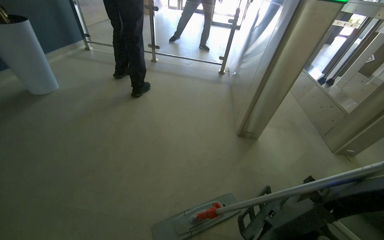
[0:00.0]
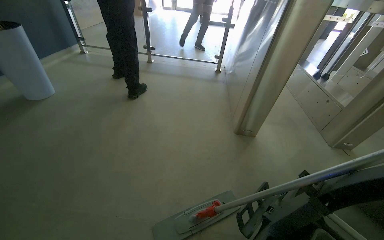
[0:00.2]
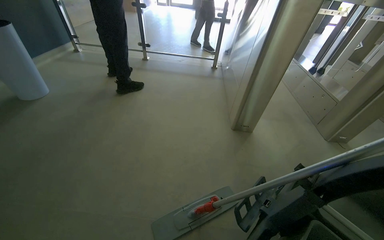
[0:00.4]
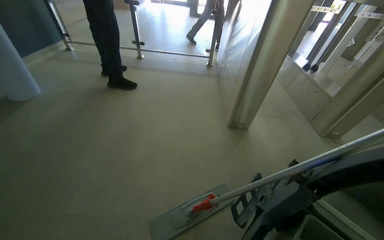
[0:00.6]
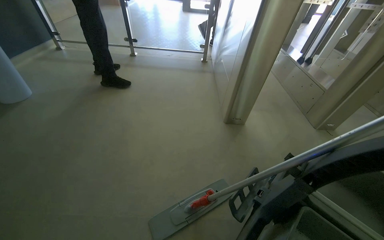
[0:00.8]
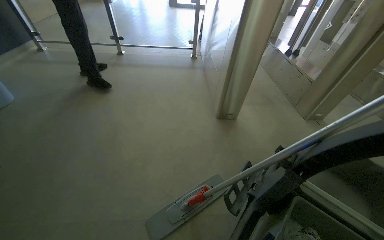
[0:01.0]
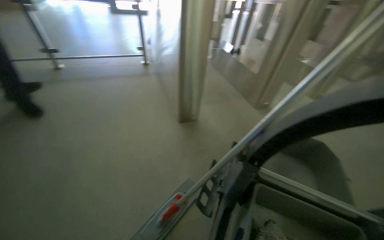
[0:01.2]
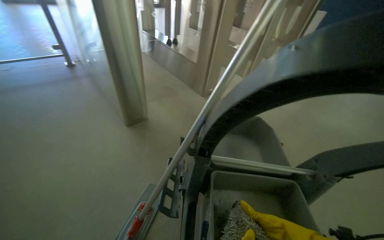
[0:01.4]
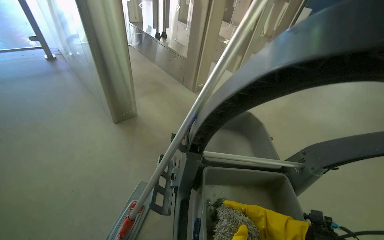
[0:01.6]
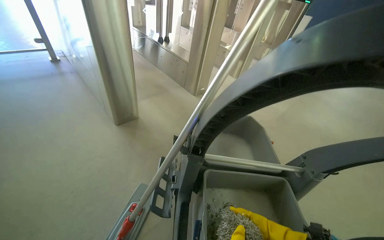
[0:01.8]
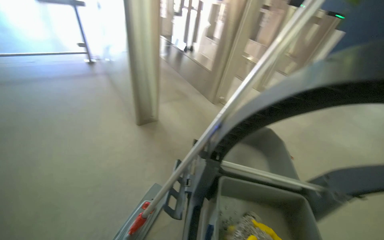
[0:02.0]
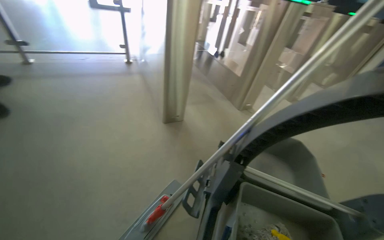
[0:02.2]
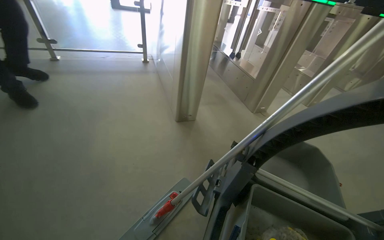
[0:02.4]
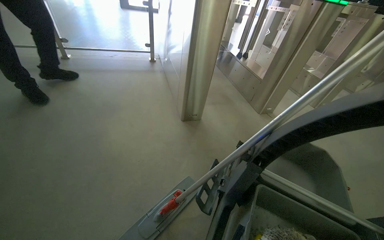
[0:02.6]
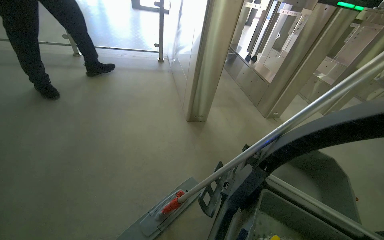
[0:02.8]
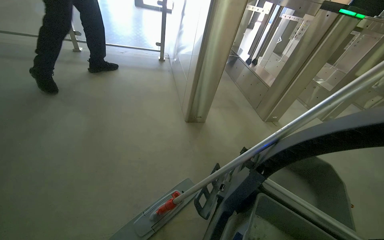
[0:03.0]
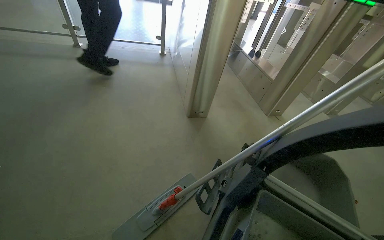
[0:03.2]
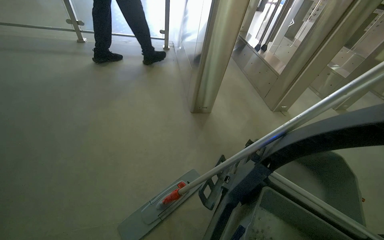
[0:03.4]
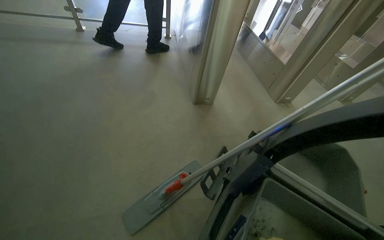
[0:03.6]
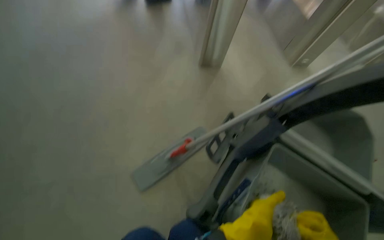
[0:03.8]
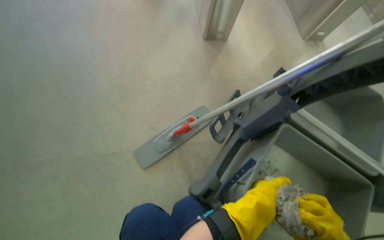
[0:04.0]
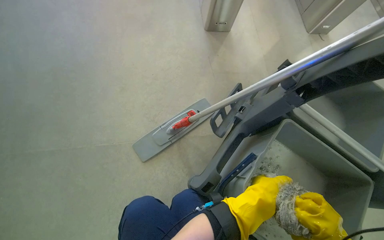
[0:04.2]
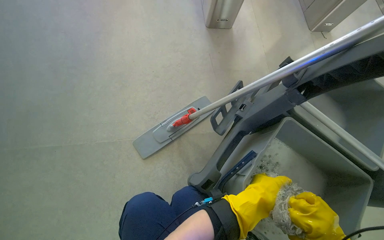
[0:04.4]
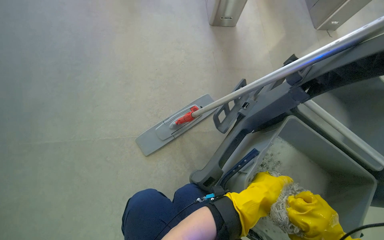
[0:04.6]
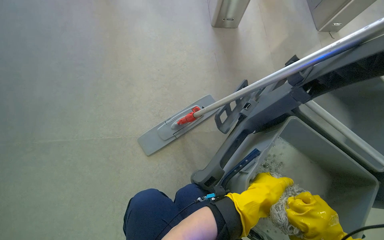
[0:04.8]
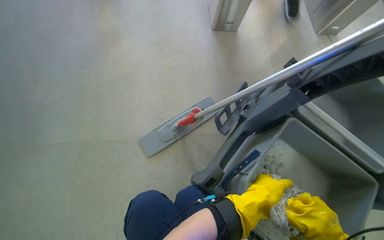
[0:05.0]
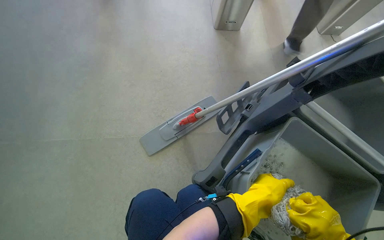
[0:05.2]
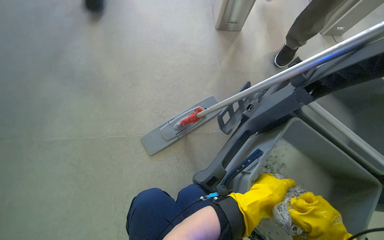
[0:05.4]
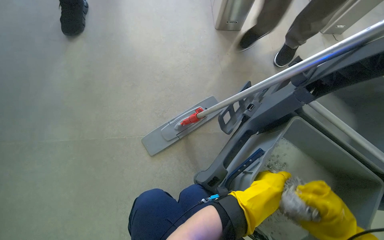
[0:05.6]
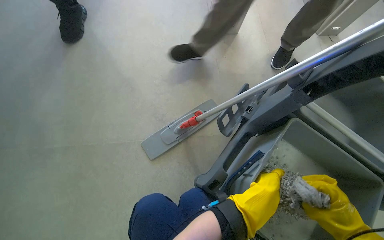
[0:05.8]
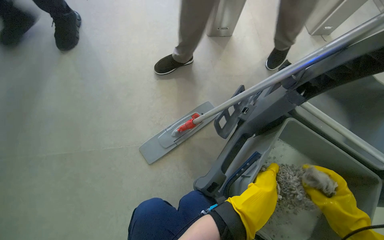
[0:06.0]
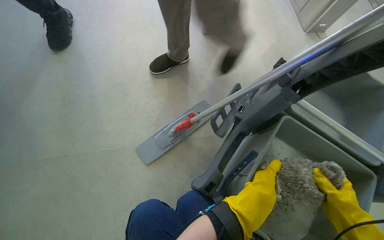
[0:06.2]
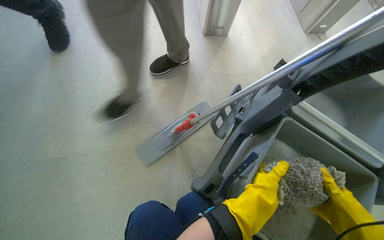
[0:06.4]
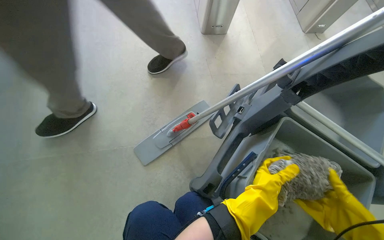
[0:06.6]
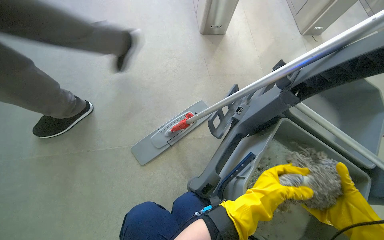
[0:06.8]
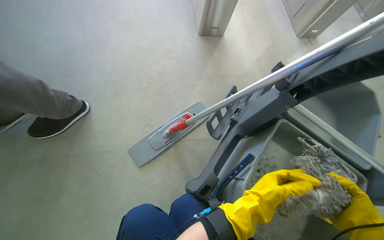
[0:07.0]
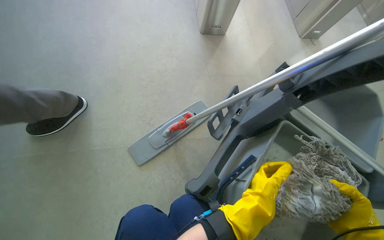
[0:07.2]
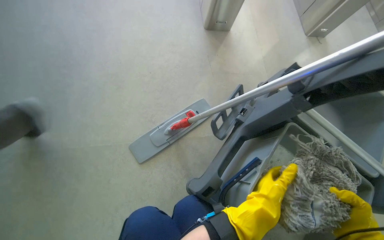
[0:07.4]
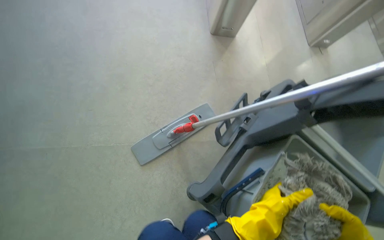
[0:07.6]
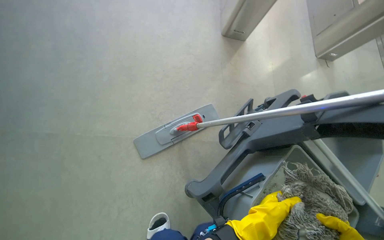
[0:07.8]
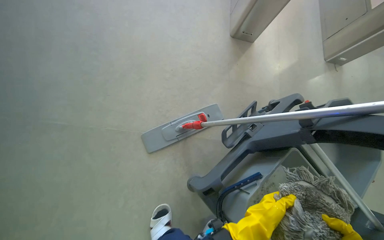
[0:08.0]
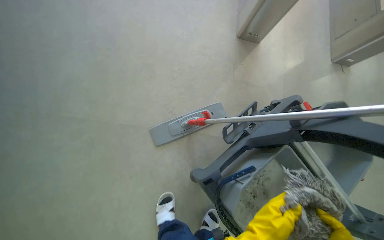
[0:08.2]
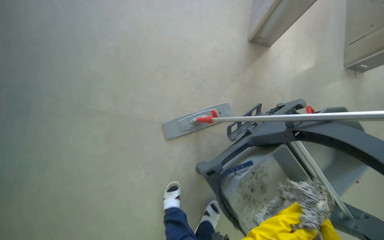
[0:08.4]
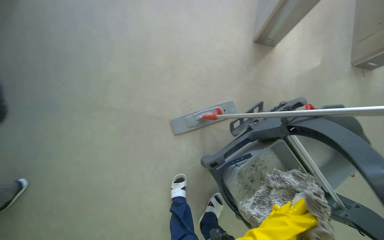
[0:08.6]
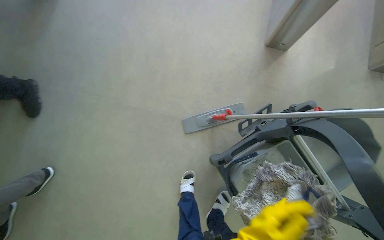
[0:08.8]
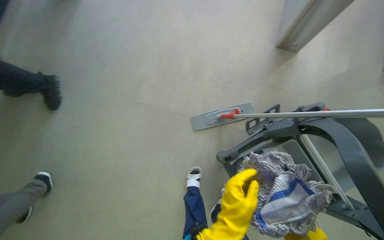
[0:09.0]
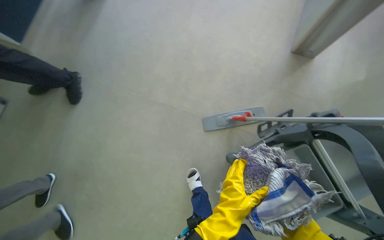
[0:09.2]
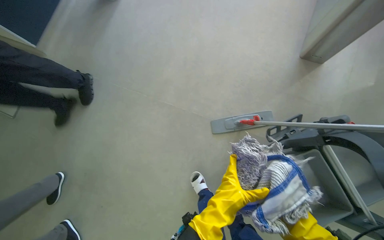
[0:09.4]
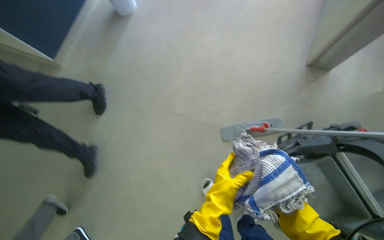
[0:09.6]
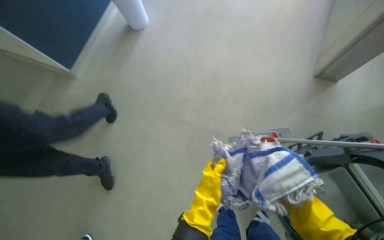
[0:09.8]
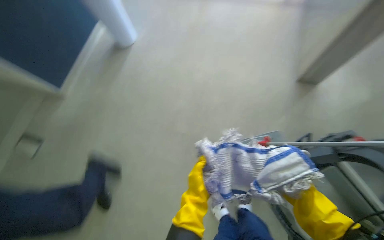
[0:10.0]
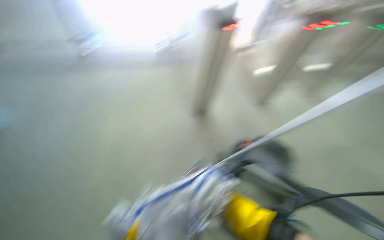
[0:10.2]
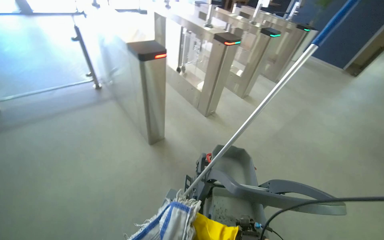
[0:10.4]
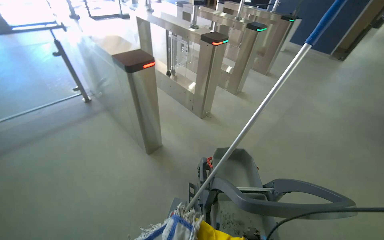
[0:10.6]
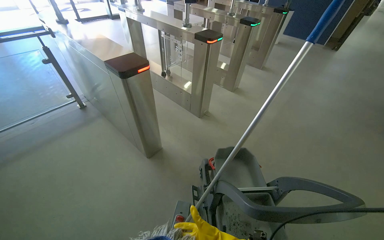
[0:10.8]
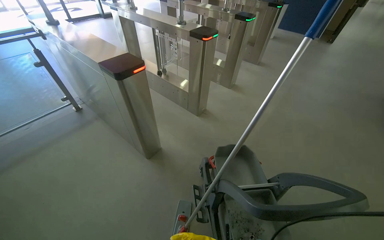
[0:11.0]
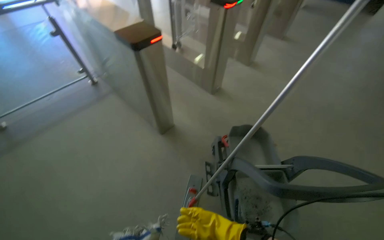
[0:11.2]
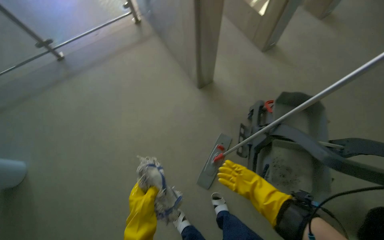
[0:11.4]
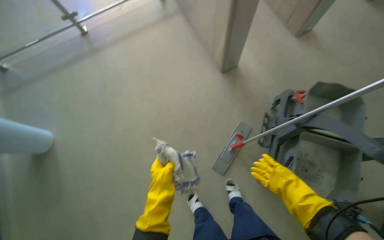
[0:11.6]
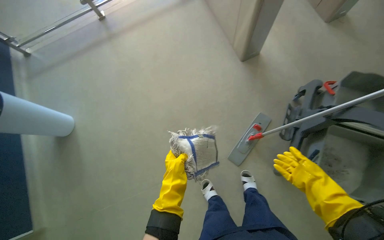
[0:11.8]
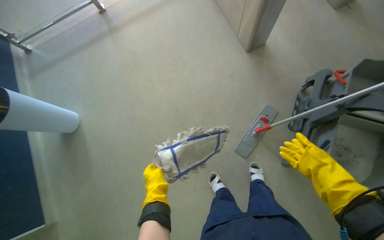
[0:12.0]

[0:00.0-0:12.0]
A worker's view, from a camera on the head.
Job: preparing cleaning supplies.
The whole recording: Preparing mop for cleaning. The worker wrings out and changes the mop head on the cleaning cart.
0:00.0 to 0:01.6: The wearer's head swings about 50 degrees to the right.
0:01.6 to 0:03.0: The head rotates roughly 30 degrees to the left.
0:03.0 to 0:04.4: The wearer looks about 30 degrees further downward.
0:07.6 to 0:09.0: The wearer looks approximately 25 degrees further to the left.
0:09.0 to 0:10.4: The view tilts some 25 degrees upward.

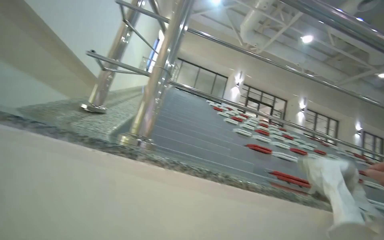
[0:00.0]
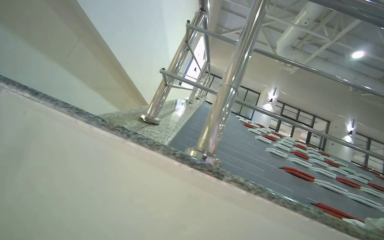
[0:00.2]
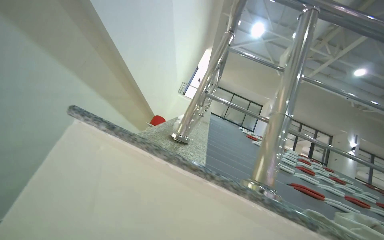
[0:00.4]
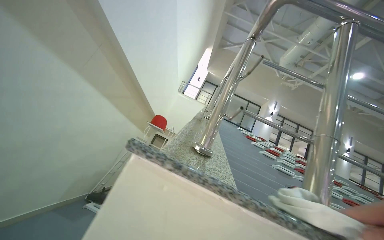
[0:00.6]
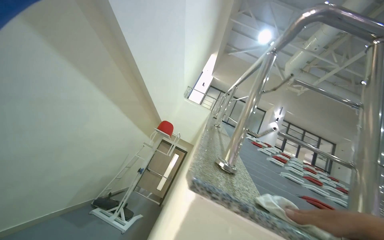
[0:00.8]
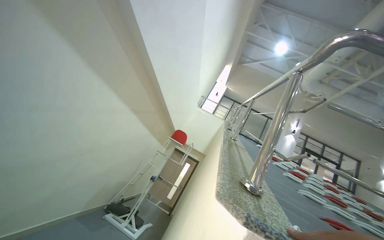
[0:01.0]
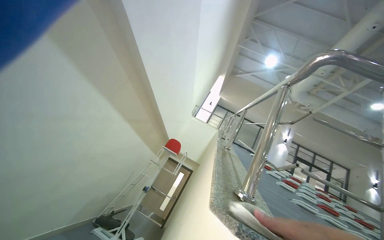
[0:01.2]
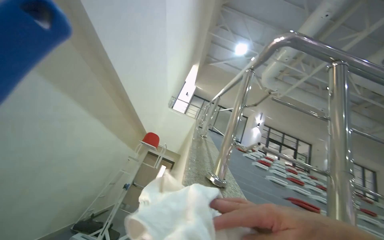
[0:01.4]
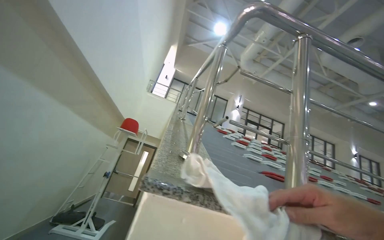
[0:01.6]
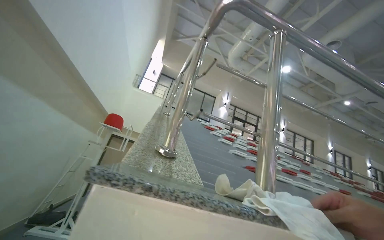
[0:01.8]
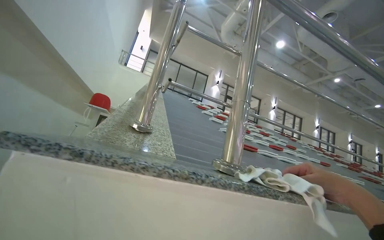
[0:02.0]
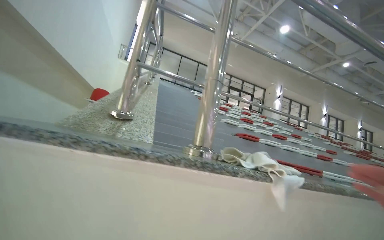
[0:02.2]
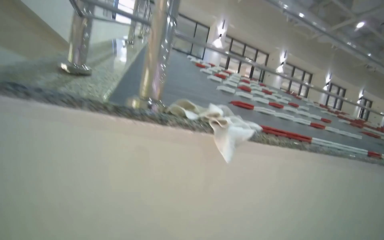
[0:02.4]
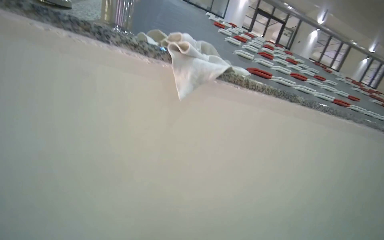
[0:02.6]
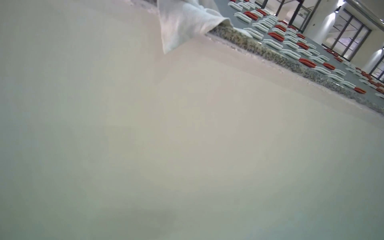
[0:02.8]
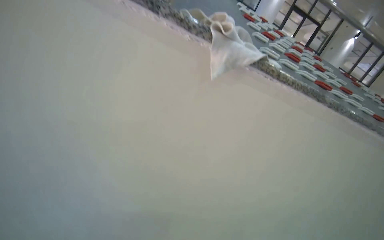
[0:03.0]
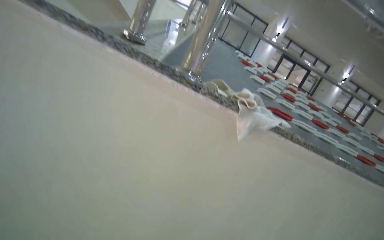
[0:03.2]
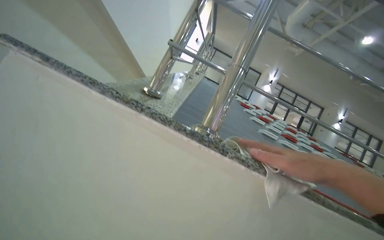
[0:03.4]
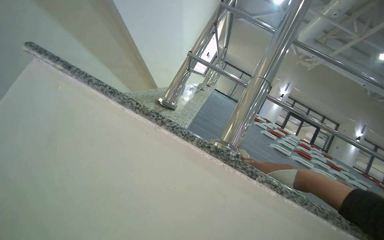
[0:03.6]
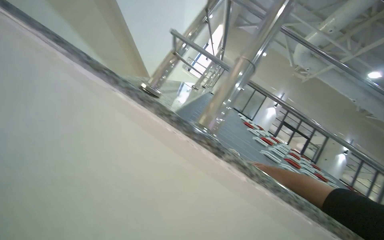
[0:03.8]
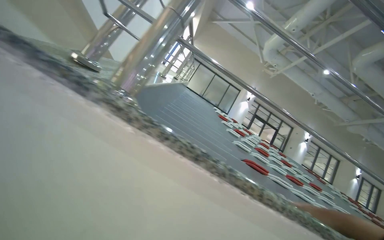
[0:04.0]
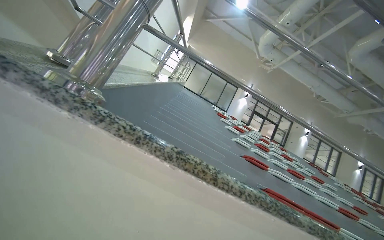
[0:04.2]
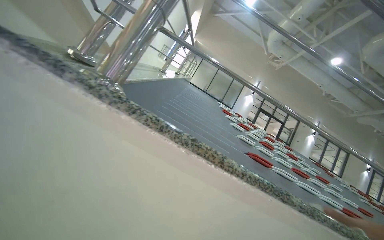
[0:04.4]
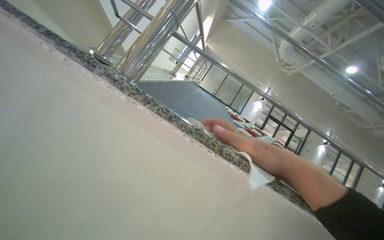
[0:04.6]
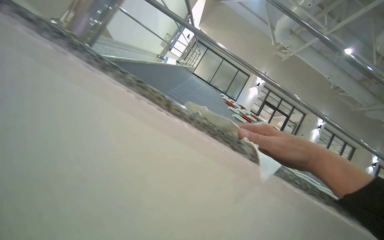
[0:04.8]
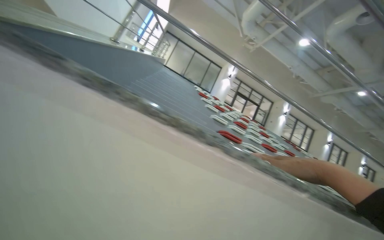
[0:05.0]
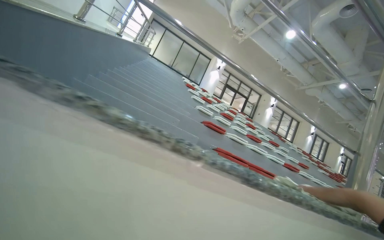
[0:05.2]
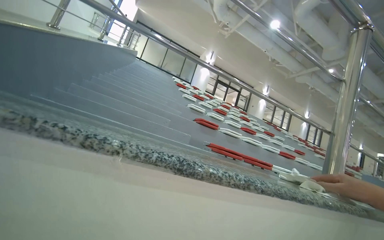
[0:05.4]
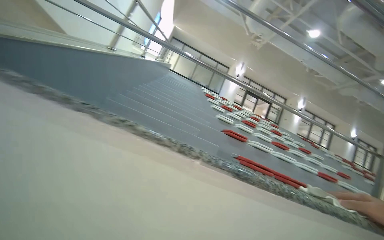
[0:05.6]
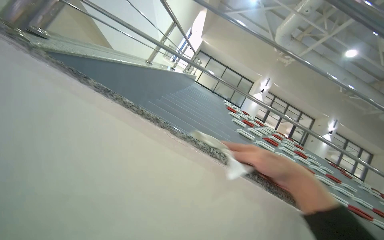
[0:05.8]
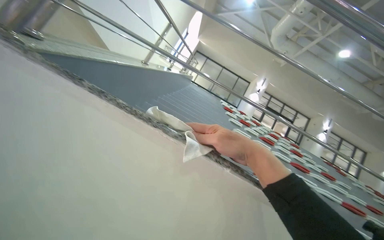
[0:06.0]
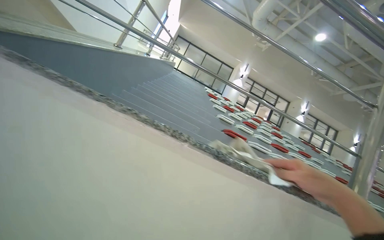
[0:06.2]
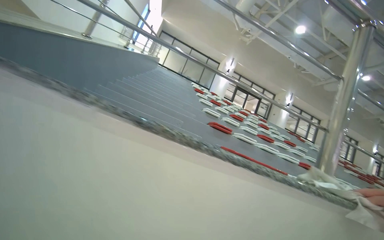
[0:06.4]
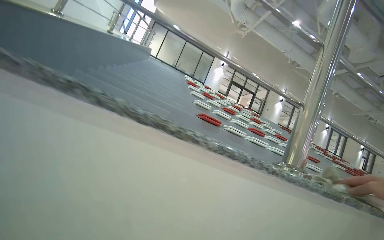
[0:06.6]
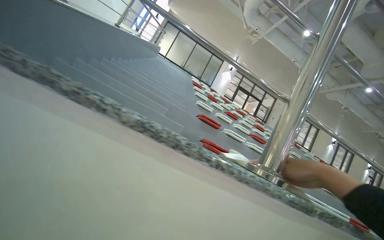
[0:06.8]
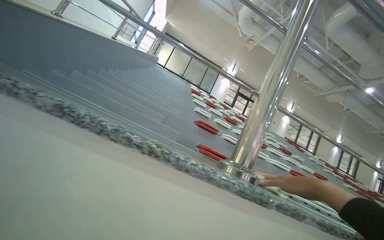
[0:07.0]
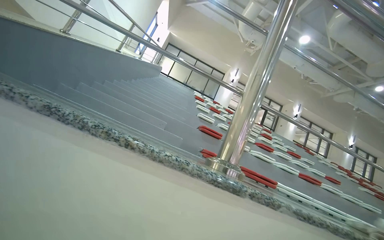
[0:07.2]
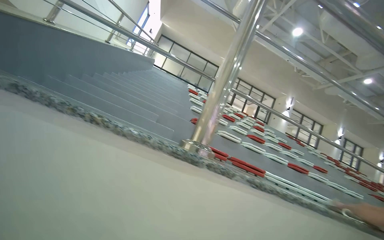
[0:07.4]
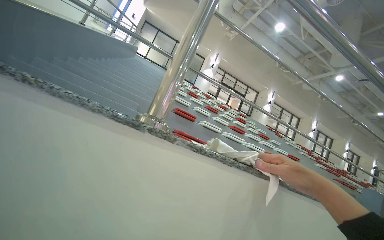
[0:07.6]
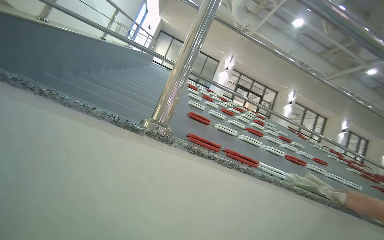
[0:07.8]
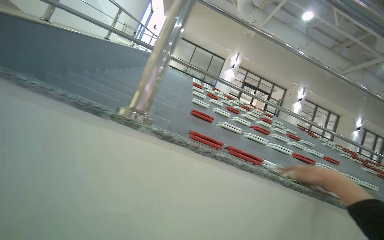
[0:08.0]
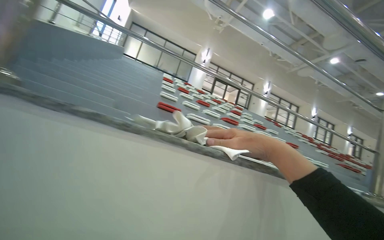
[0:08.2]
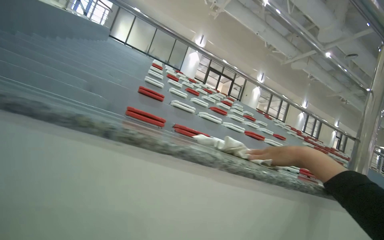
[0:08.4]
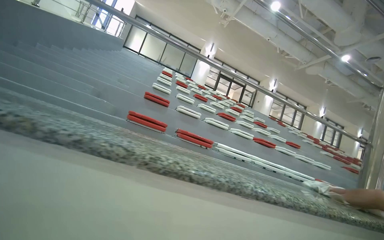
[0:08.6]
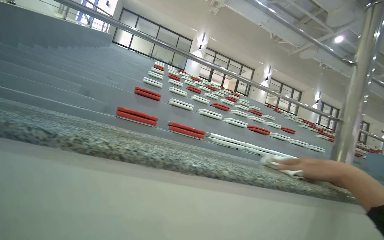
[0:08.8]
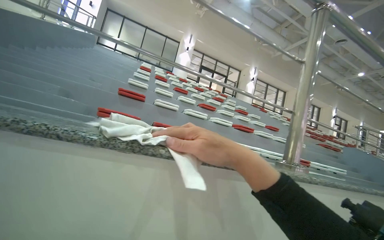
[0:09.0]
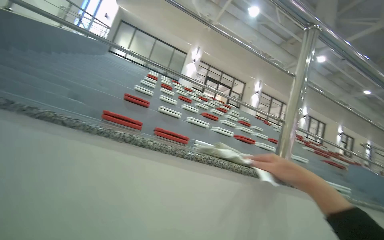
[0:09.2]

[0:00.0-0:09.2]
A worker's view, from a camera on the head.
Job: wiping surfaces.
The whole recording: Wiping granite ledge. The worker wipes the granite ledge next to the stands with a white cloth.
0:00.0 to 0:01.6: The camera is carried about 40 cm.
0:01.6 to 0:03.0: The wearer moves approximately 40 cm. The camera pitches downward, by about 40 degrees.
0:03.0 to 0:04.6: The camera pitches upward, by roughly 30 degrees.
0:04.6 to 0:06.2: The camera travels to the right, about 40 cm.
0:06.2 to 0:07.6: The head travels some 70 cm.
0:07.6 to 0:09.2: The head travels to the right, approximately 80 cm.
